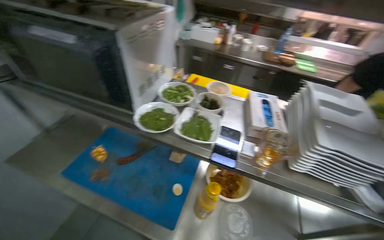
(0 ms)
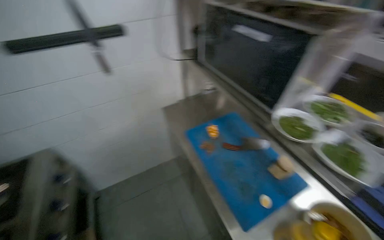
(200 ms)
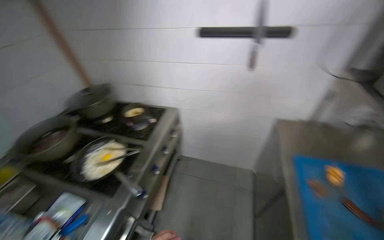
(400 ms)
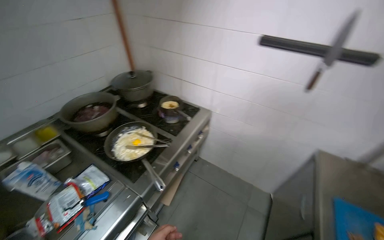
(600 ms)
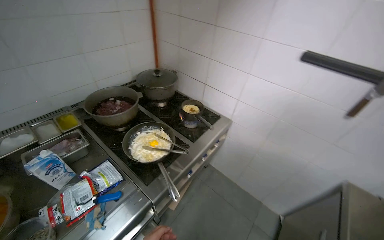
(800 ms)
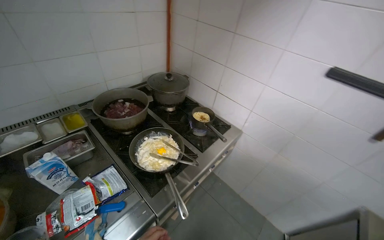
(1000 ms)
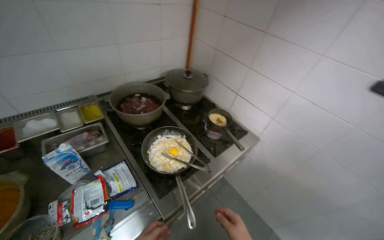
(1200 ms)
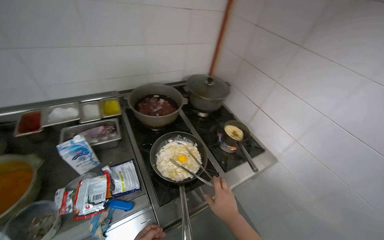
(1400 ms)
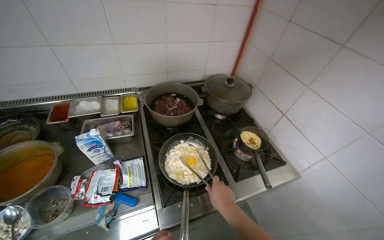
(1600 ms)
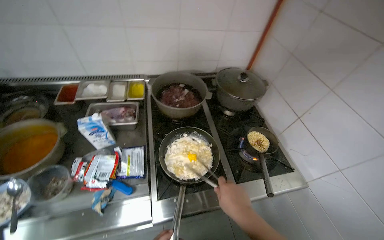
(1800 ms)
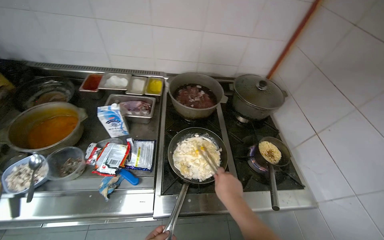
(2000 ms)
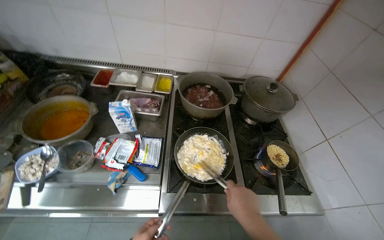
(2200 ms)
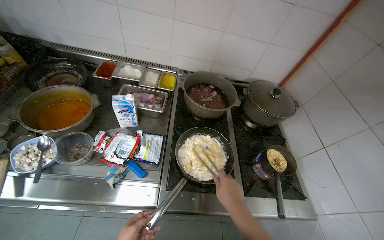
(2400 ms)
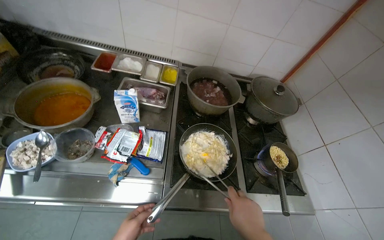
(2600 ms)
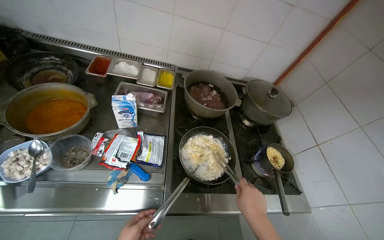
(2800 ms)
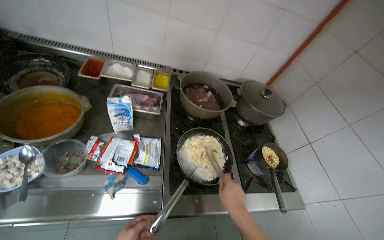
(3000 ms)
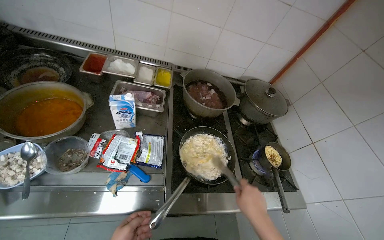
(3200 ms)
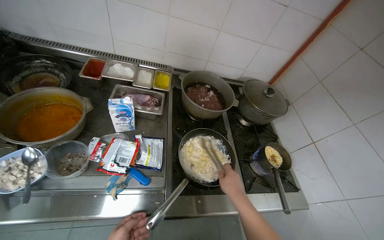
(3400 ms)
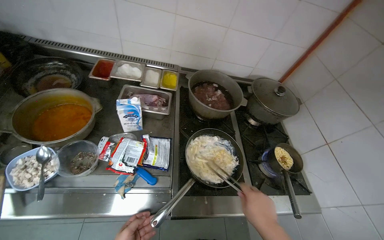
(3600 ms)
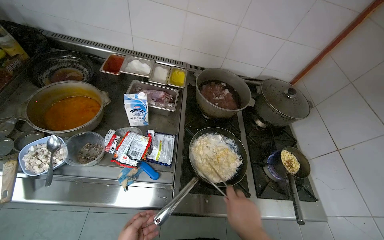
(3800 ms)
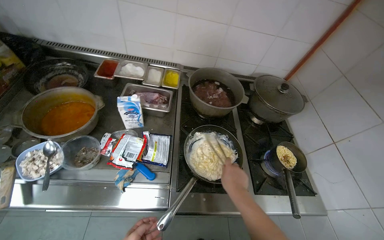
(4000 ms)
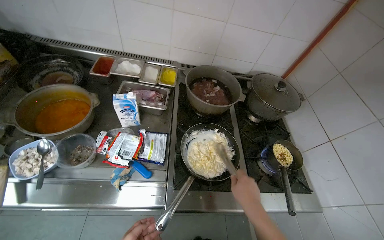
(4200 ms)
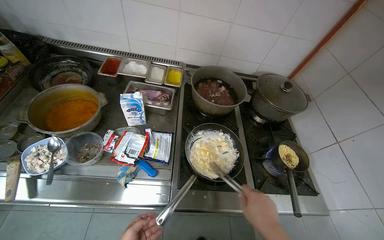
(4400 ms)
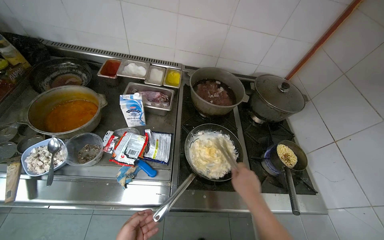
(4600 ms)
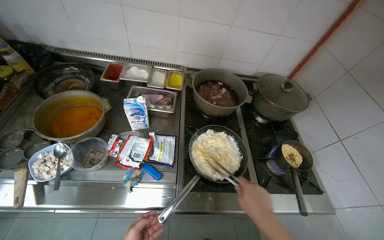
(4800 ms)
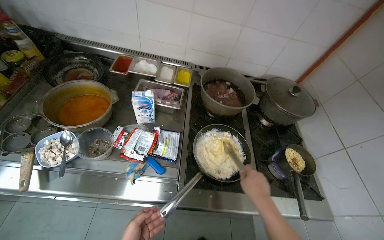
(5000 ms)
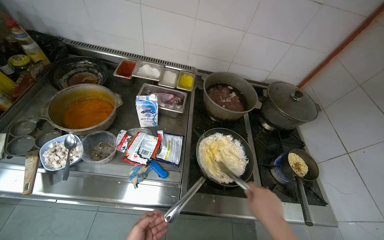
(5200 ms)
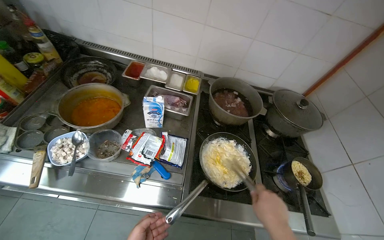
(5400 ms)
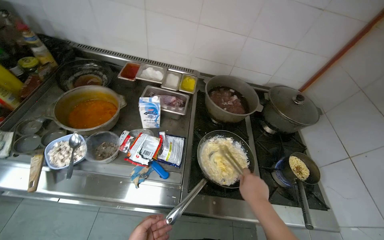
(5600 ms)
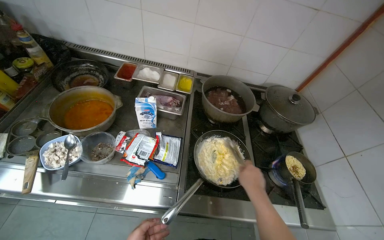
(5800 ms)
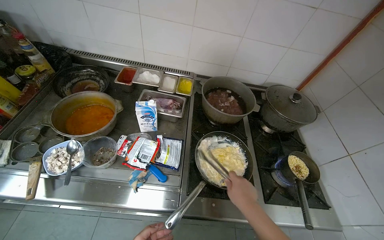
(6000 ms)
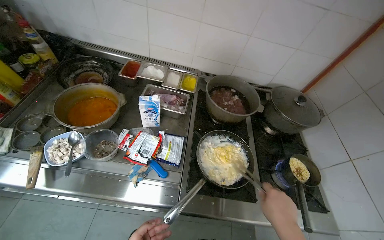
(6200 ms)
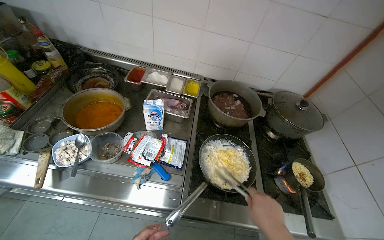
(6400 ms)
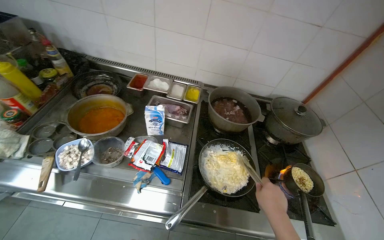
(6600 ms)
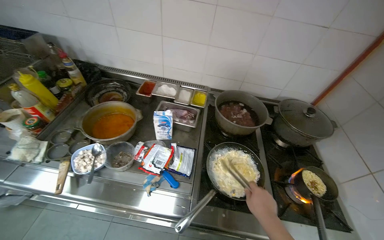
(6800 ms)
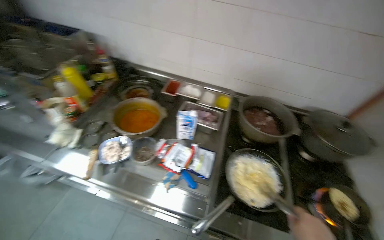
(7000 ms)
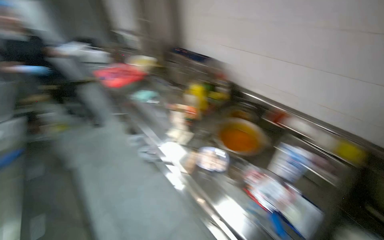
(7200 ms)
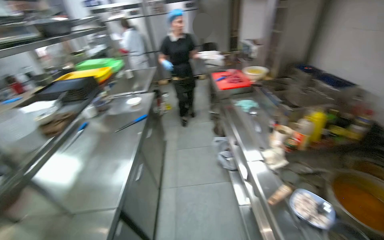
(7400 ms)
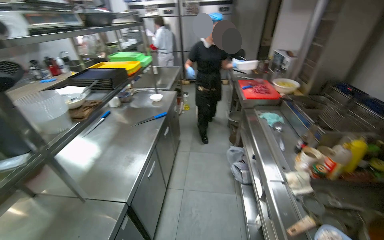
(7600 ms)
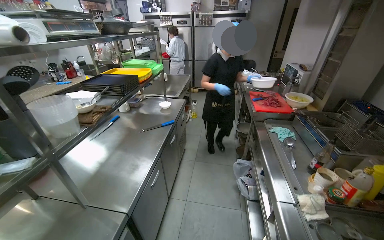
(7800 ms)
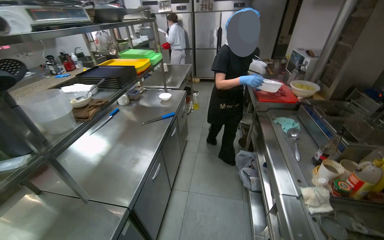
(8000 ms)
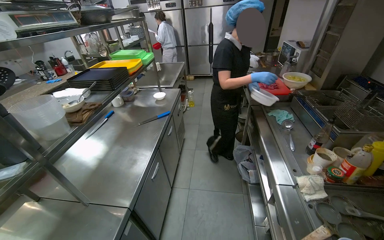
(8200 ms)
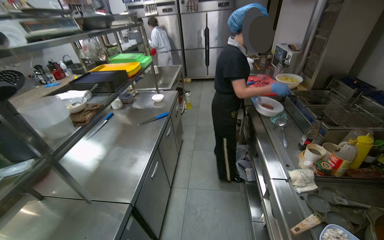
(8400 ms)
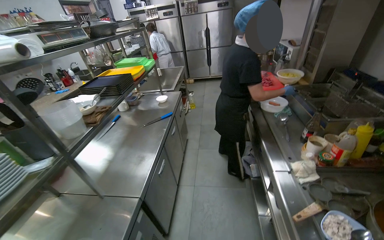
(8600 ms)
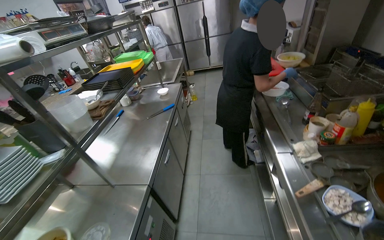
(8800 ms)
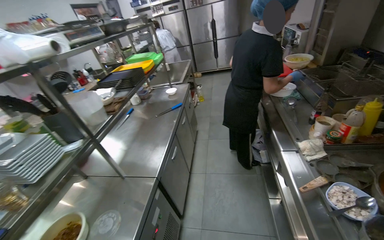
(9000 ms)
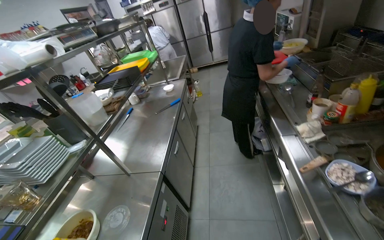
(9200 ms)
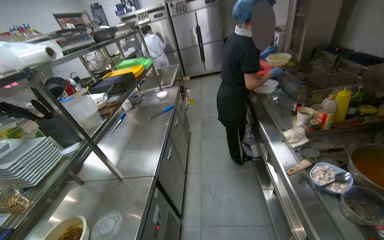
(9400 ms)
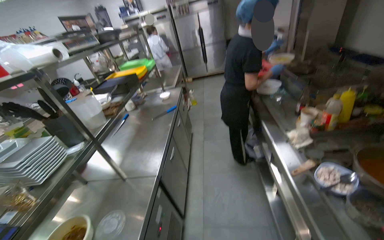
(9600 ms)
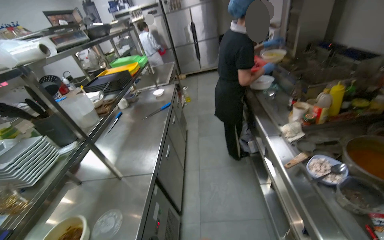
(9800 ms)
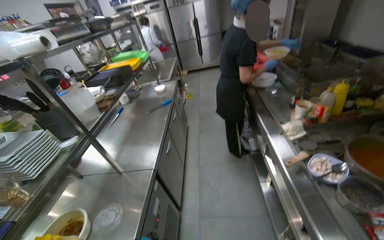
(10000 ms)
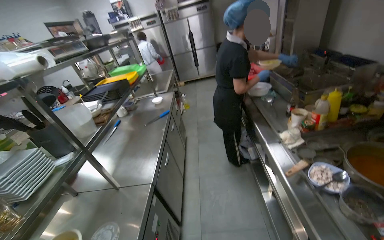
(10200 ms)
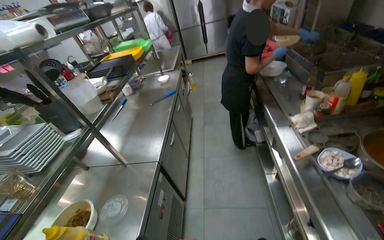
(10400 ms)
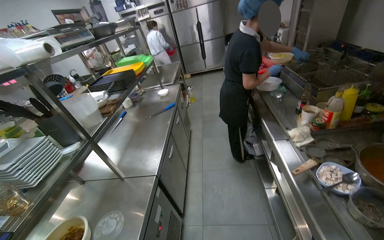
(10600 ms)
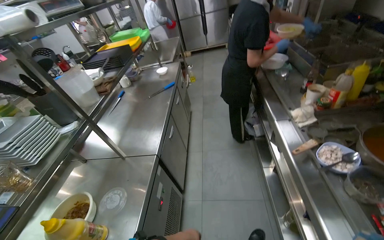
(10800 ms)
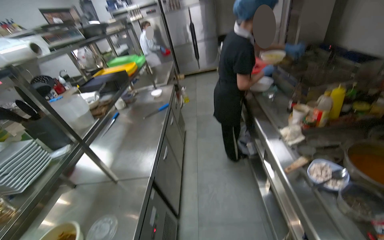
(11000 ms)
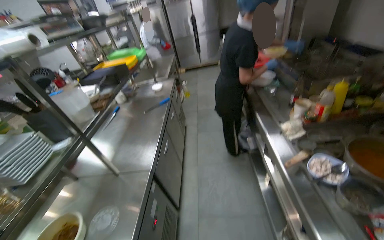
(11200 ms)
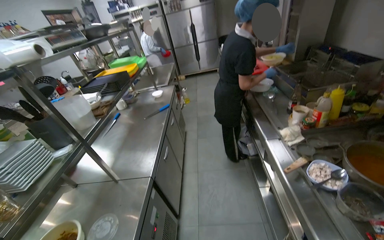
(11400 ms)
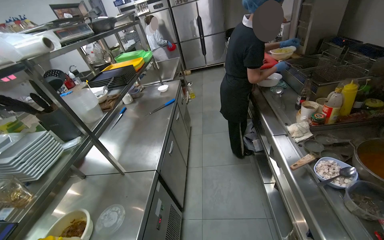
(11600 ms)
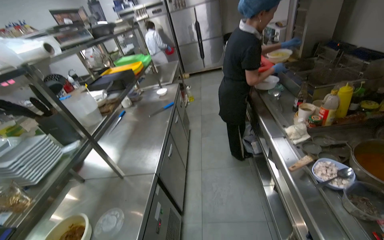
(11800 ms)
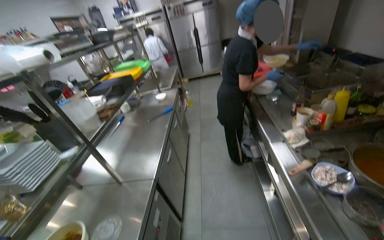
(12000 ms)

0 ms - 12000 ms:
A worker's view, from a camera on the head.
Job: cooking food.
The whole recording: Cooking pasta in pan. The worker stirs pasta in a pan on the stove, adds sauce, and continues stirring.
0 ms - 1600 ms: The camera travels some 70 cm. The wearer looks about 140 degrees further to the left.
6000 ms - 7600 ms: The head turns to the left by some 95 degrees. The view tips upward by roughly 15 degrees.

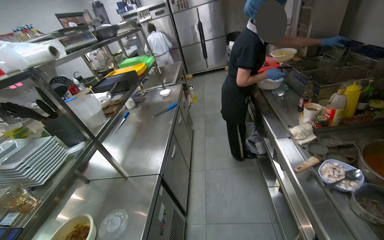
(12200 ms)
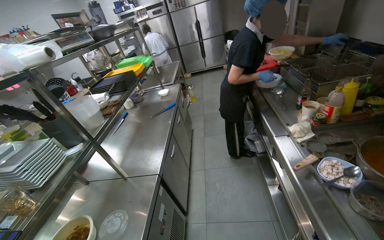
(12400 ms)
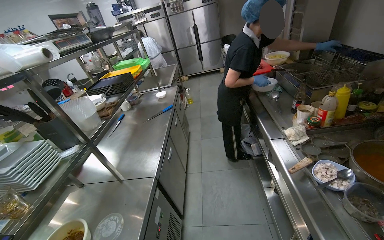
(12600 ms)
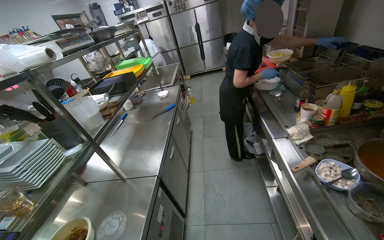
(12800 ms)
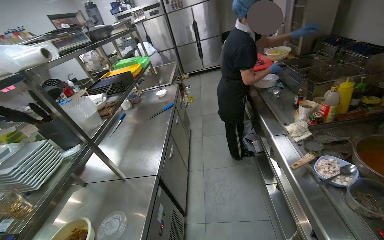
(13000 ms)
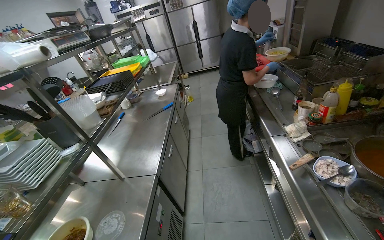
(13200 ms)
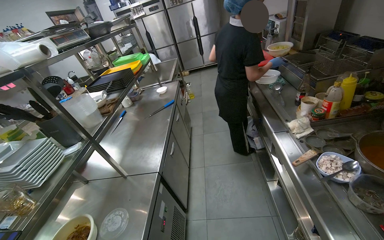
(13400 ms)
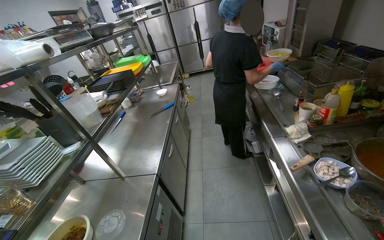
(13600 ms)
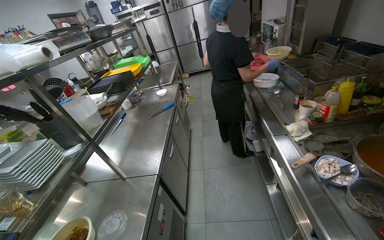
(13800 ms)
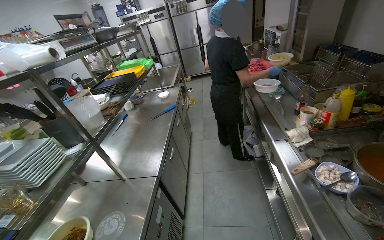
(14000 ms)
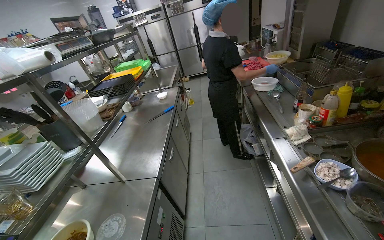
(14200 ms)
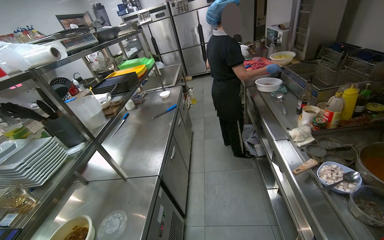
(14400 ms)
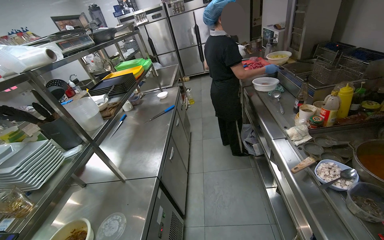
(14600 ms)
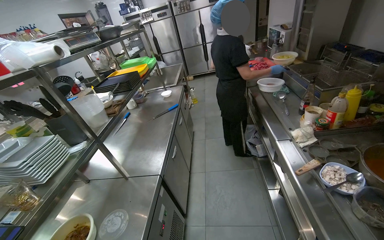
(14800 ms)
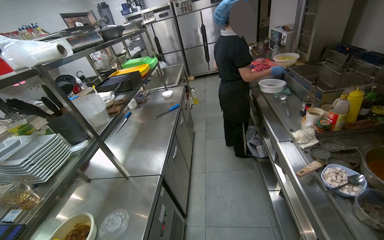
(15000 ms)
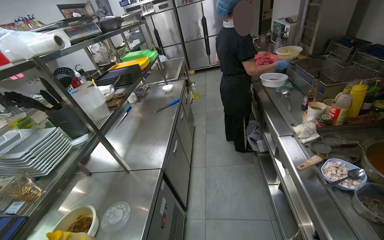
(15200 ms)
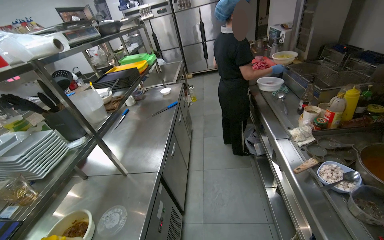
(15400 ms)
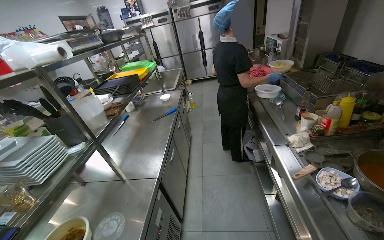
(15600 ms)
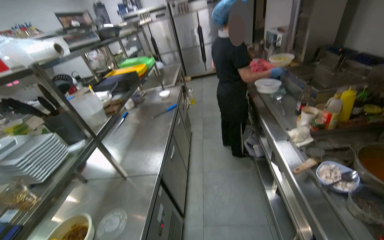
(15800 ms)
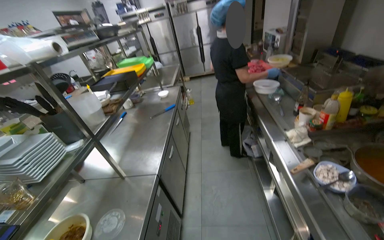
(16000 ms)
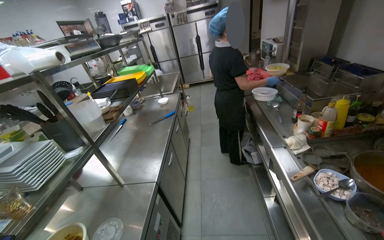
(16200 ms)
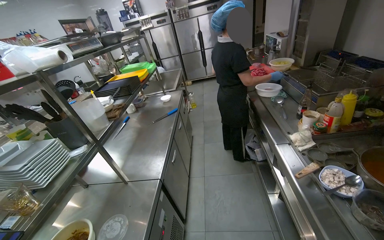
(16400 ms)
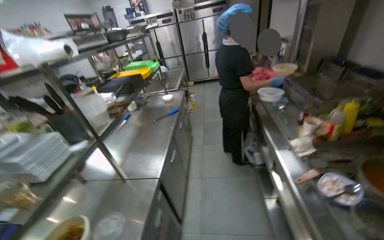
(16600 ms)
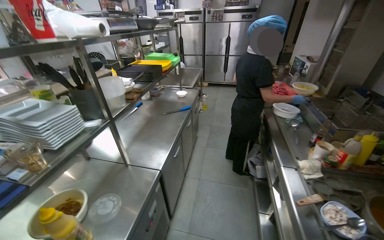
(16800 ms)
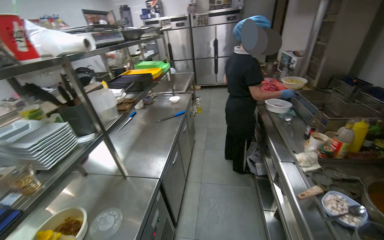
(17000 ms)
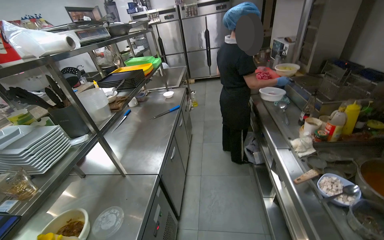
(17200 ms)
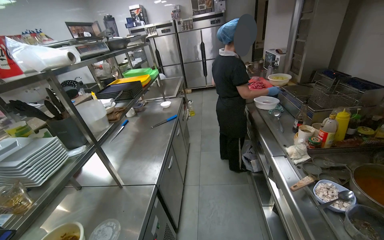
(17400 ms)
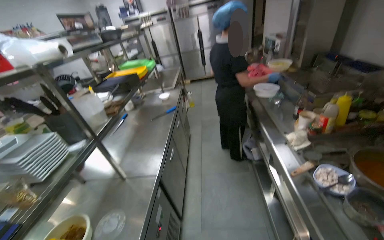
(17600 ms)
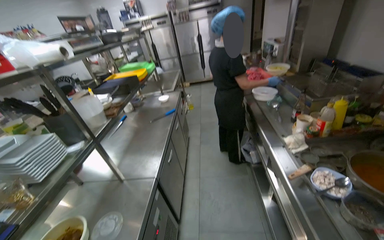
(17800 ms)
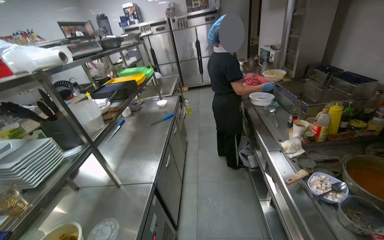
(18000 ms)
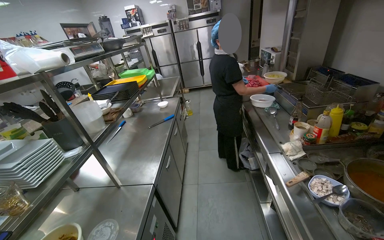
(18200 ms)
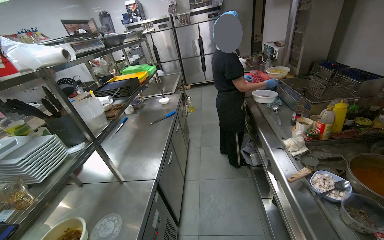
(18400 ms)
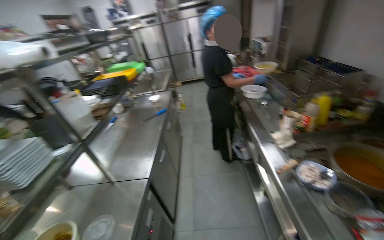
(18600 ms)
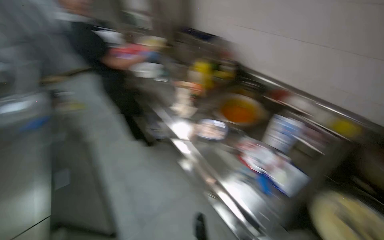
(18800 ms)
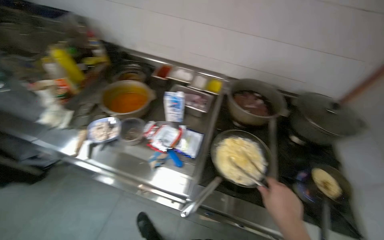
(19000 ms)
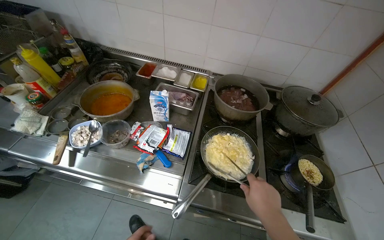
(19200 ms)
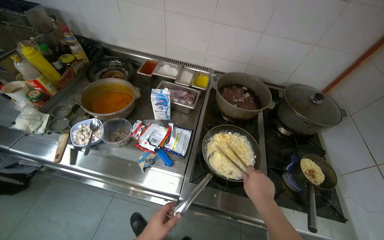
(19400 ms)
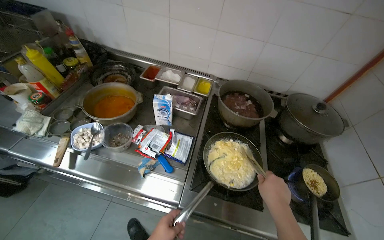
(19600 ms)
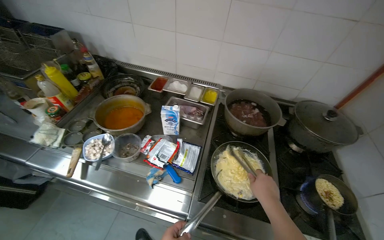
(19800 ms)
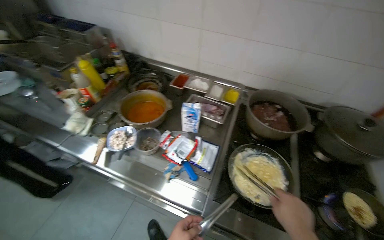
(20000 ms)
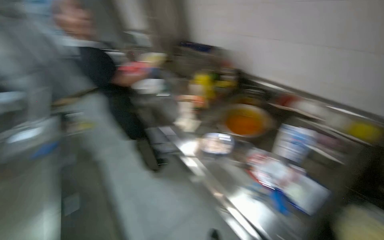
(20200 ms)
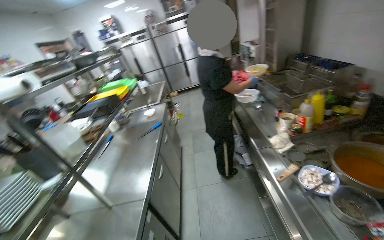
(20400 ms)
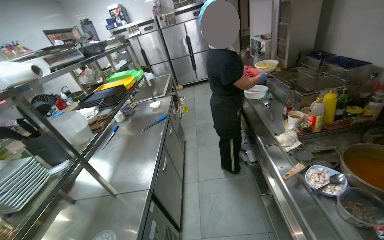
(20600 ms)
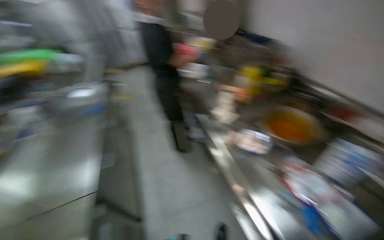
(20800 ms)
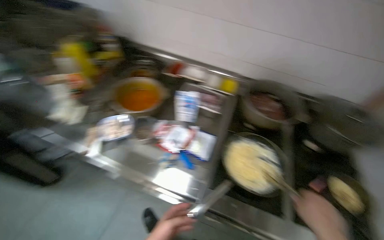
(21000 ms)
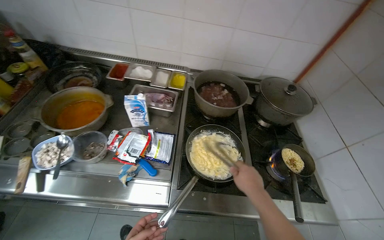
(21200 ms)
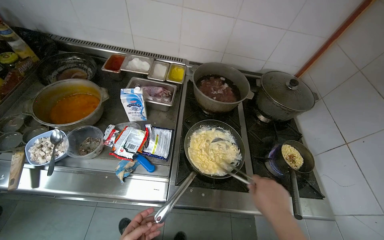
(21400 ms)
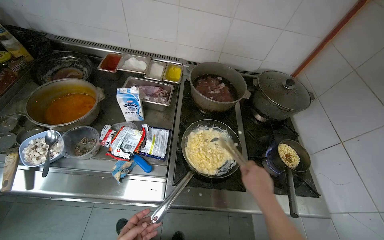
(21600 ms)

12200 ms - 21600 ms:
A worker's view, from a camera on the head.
Job: cooking food.
The whole recording: Cooking pasta in pan. The worker stirs pasta in a pan on the stove, adds sauce, and continues stirring.
18400 ms - 20000 ms: The wearer looks roughly 70 degrees further to the right. The view tips downward by some 15 degrees.
